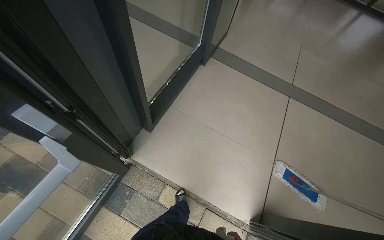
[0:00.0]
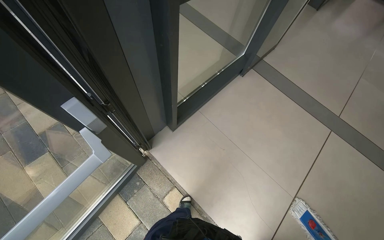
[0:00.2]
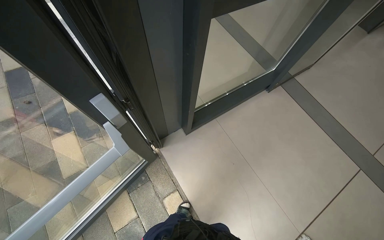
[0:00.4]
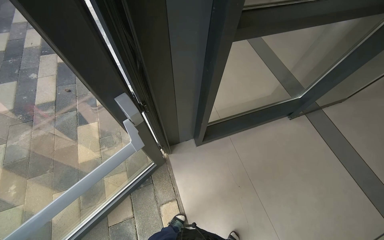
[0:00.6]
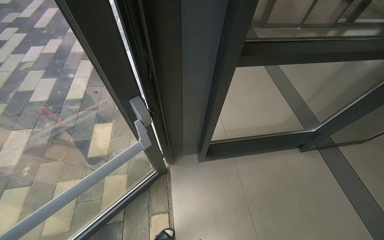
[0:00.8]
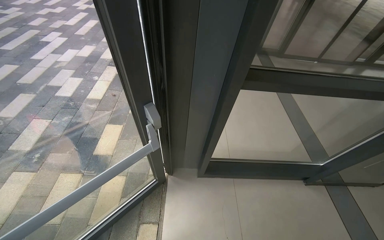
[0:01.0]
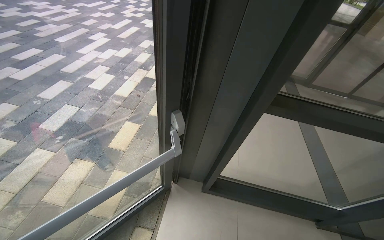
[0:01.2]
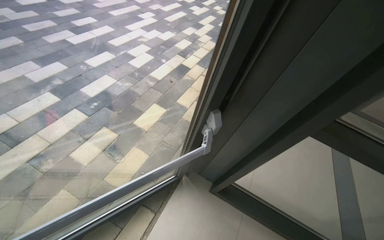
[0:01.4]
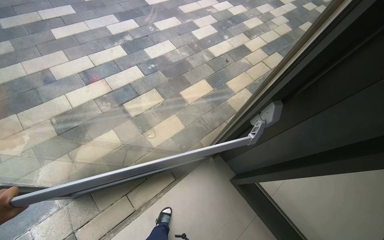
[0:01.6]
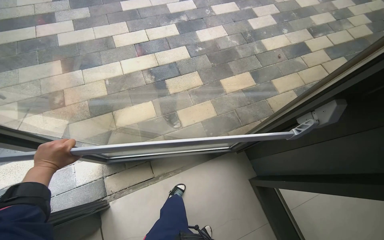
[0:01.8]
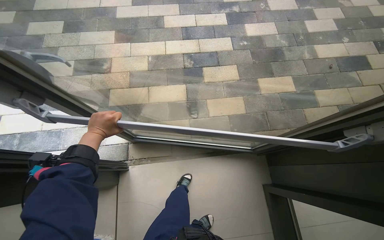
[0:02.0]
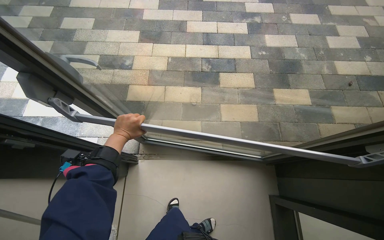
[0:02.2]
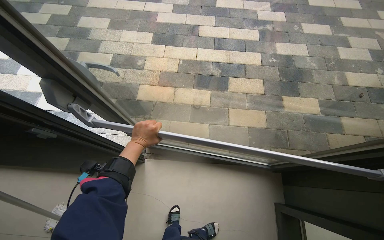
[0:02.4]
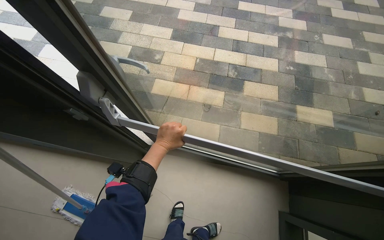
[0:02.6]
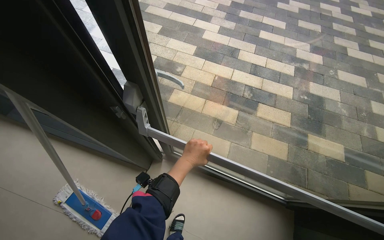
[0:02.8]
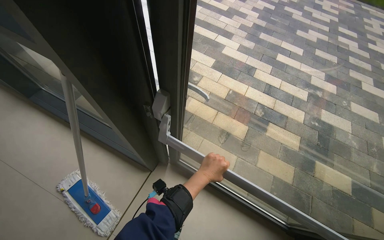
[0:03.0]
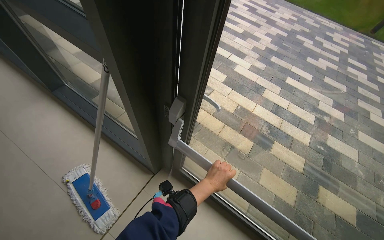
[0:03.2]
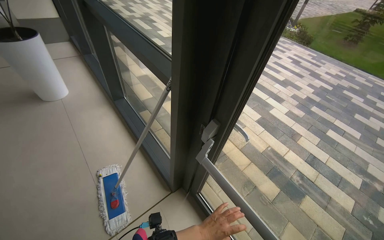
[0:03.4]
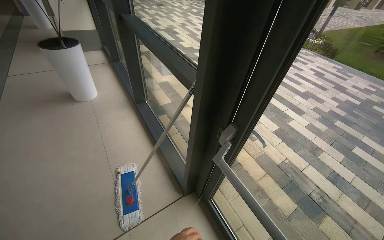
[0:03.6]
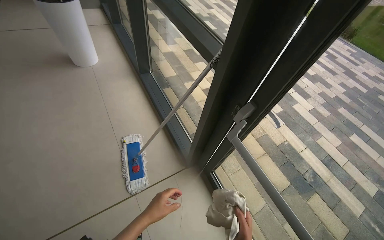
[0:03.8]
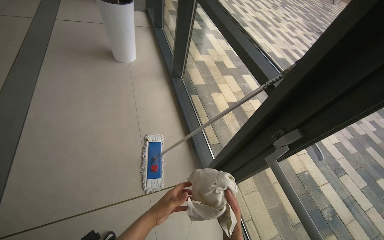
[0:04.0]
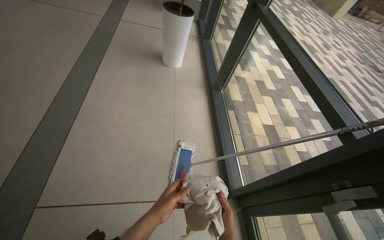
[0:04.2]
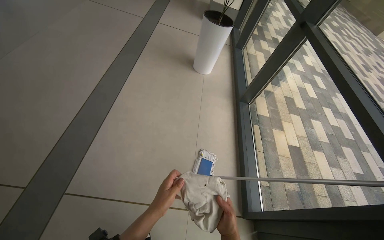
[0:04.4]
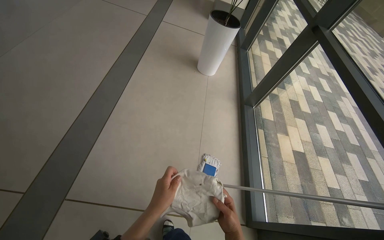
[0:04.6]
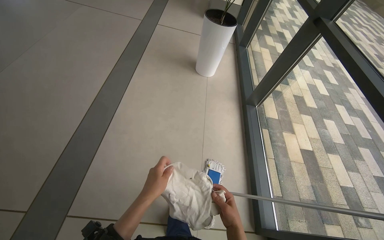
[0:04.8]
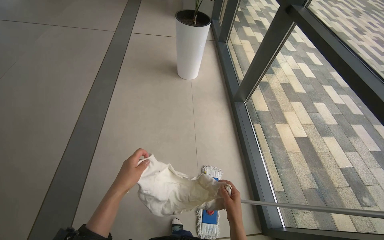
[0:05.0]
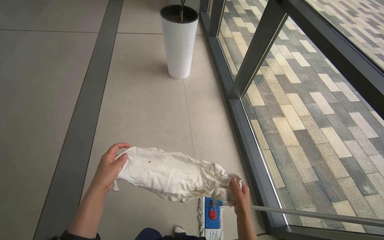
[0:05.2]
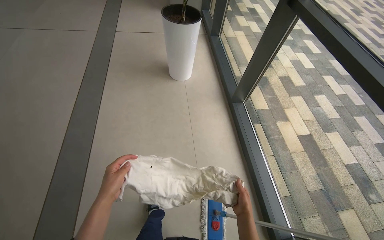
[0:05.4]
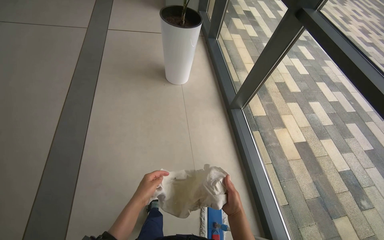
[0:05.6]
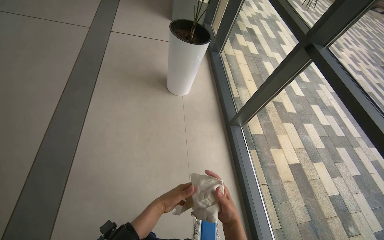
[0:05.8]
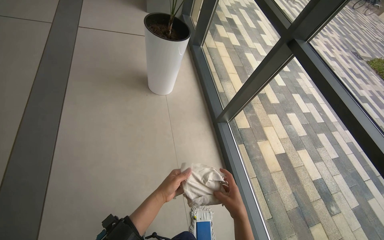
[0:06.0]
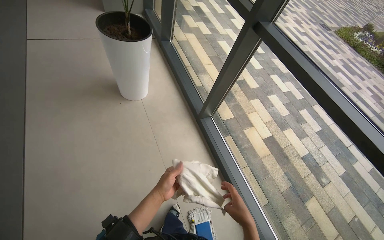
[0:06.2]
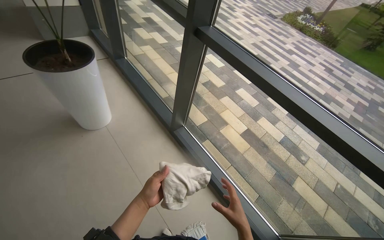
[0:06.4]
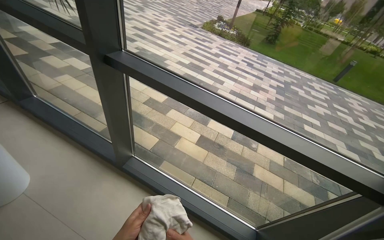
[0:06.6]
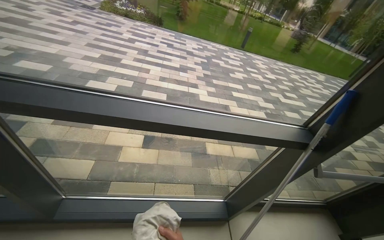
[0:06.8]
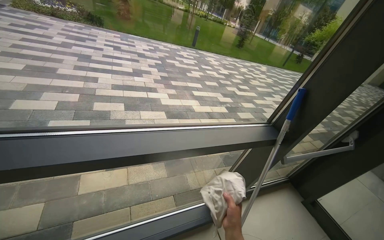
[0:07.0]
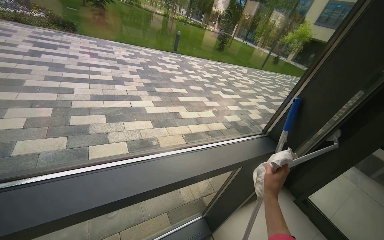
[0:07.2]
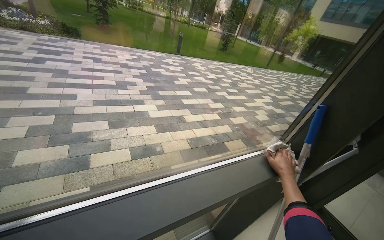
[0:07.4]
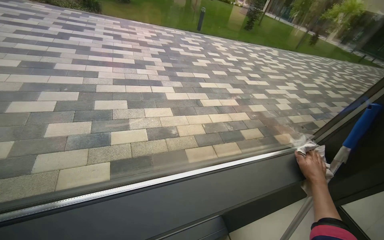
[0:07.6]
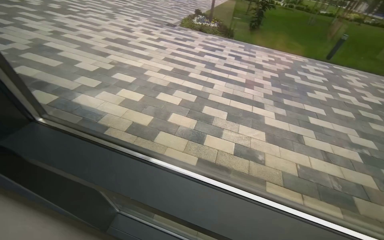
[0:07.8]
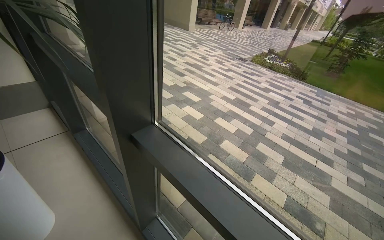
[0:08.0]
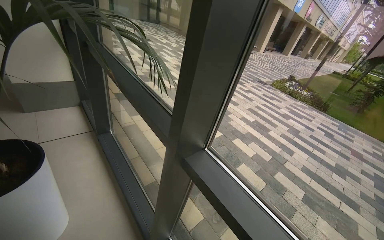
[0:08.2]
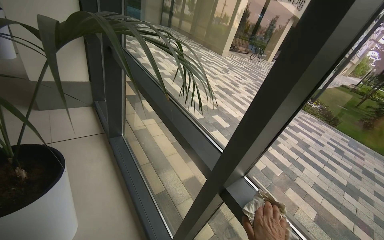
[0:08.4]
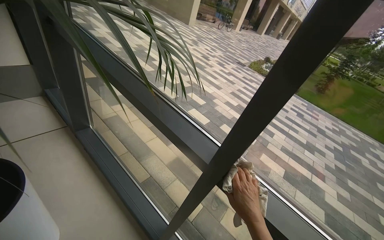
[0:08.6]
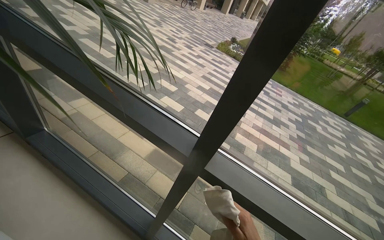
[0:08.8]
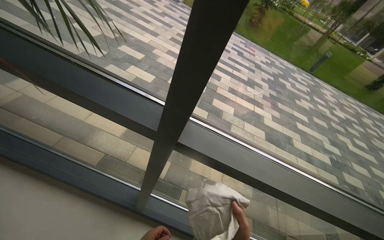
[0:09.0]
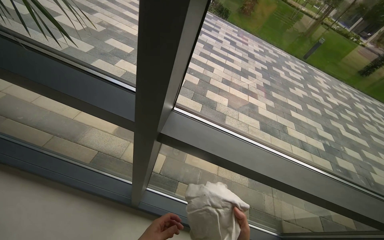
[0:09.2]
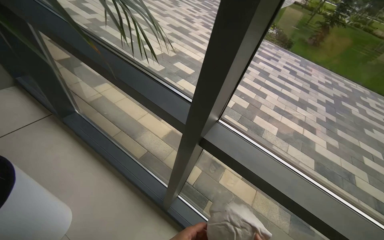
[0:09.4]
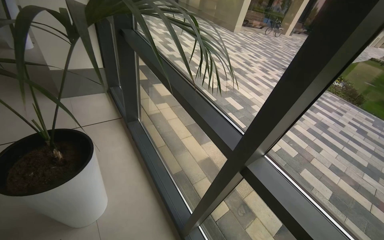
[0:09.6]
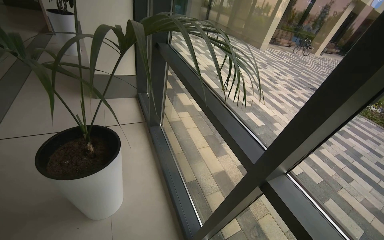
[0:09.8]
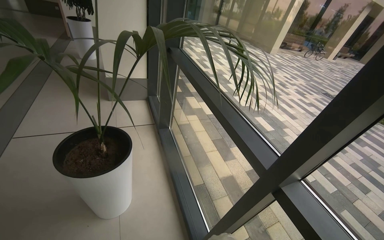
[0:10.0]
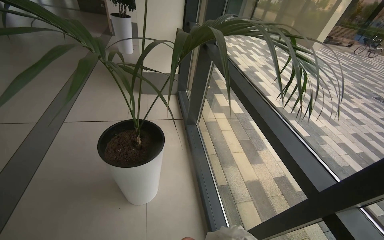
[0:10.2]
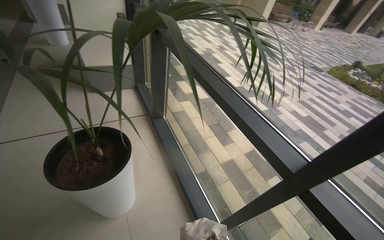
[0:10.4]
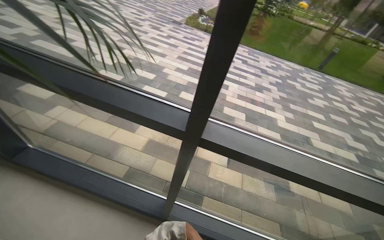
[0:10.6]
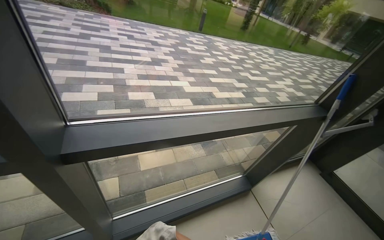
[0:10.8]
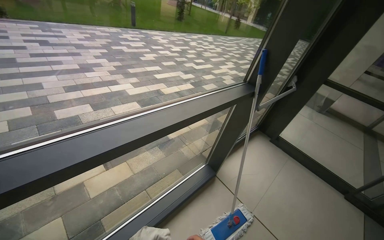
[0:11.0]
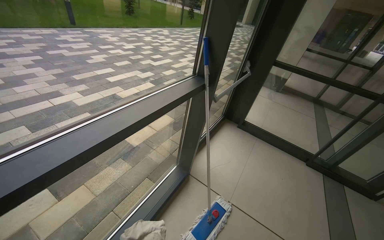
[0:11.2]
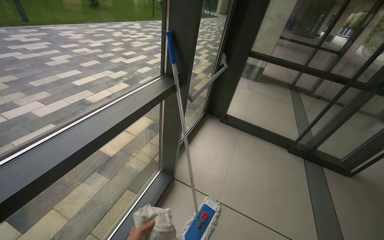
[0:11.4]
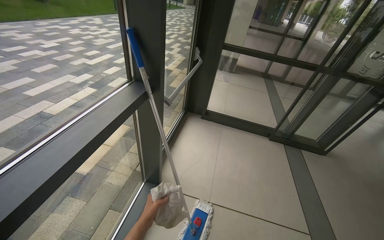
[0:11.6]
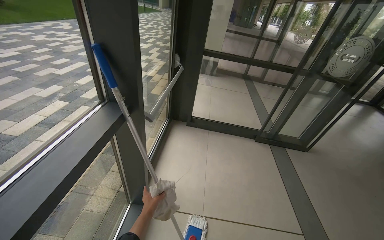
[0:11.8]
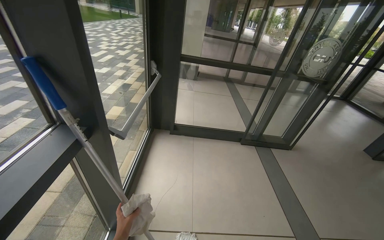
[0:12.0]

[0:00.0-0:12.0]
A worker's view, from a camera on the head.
Job: cleaning windows.
The whole recording: Cleaning building glass windows. The worker cleans the large glass windows frame and doors of the building.
0:00.0 to 0:01.6: The head turns to the left by approximately 115 degrees. The view tilts about 15 degrees upward.
0:01.6 to 0:03.0: The wearer moves about 50 cm. The head rotates roughly 65 degrees to the left.
0:03.0 to 0:04.4: The head travels roughly 70 cm. The head turns to the left by about 70 degrees. The camera pitches upward, by some 20 degrees.
0:04.4 to 0:06.0: The wearer moves roughly 80 cm. The head turns to the right by some 20 degrees.
0:06.0 to 0:07.6: The head travels roughly 90 cm. The wearer looks roughly 95 degrees further to the right.
0:07.6 to 0:09.0: The camera travels some 70 cm. The wearer looks about 40 degrees further to the left.
0:09.0 to 0:10.4: The head turns to the left by about 45 degrees. The wearer looks some 15 degrees further upward.

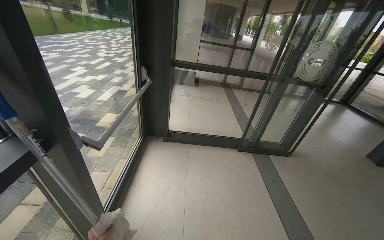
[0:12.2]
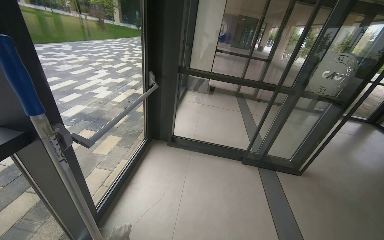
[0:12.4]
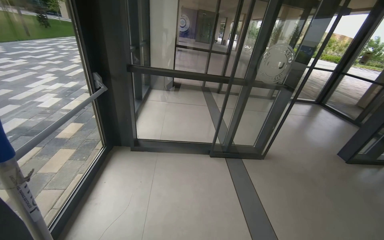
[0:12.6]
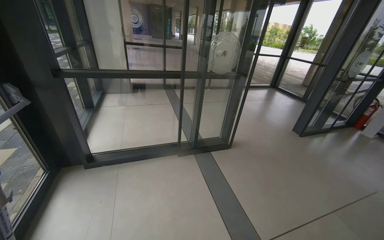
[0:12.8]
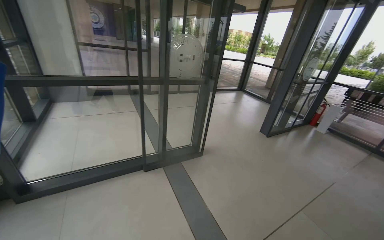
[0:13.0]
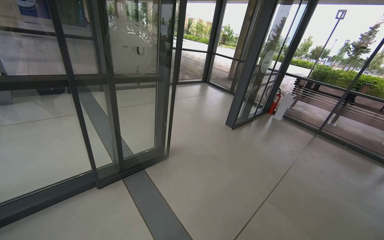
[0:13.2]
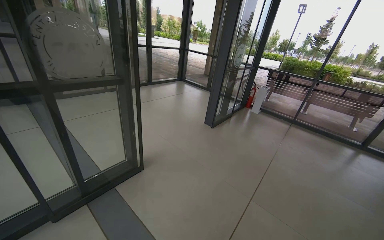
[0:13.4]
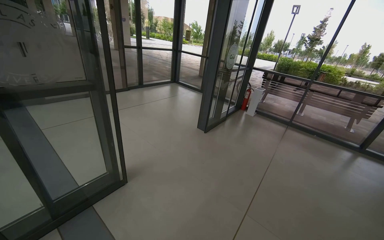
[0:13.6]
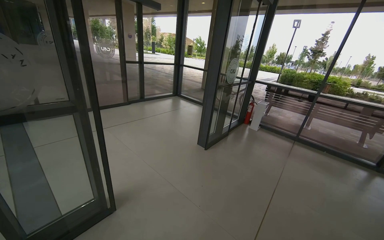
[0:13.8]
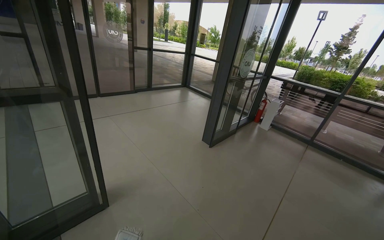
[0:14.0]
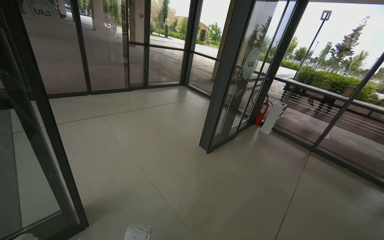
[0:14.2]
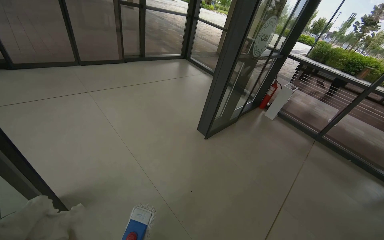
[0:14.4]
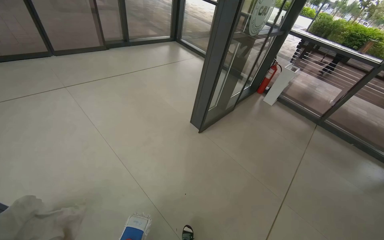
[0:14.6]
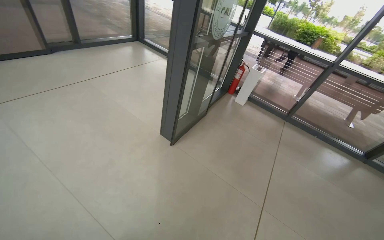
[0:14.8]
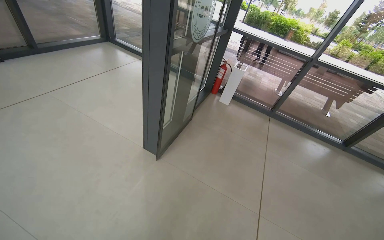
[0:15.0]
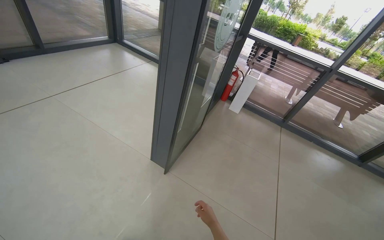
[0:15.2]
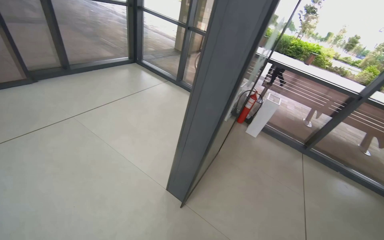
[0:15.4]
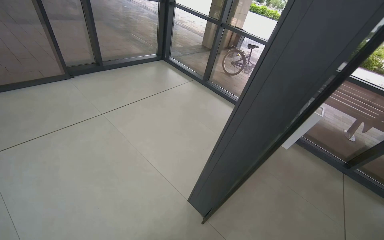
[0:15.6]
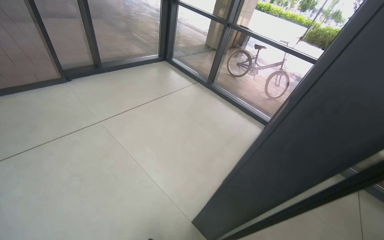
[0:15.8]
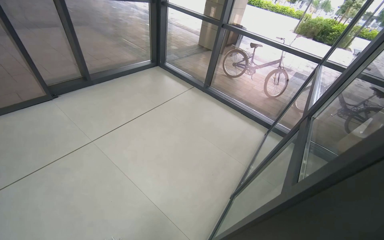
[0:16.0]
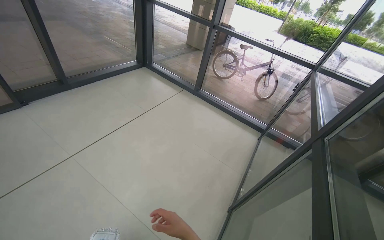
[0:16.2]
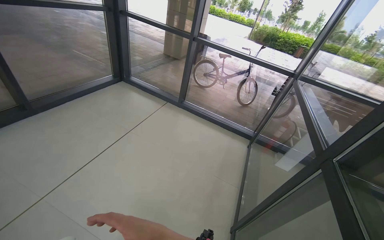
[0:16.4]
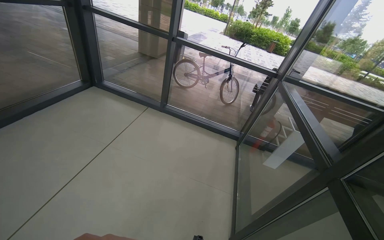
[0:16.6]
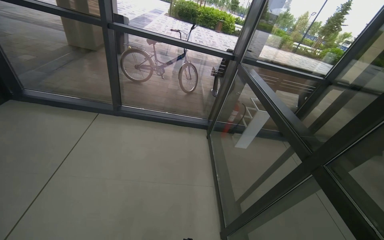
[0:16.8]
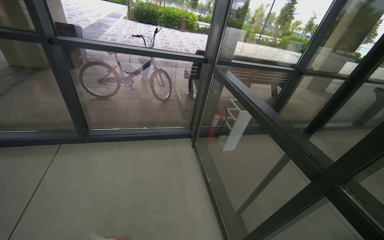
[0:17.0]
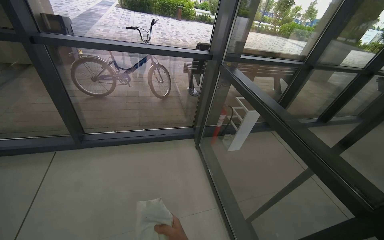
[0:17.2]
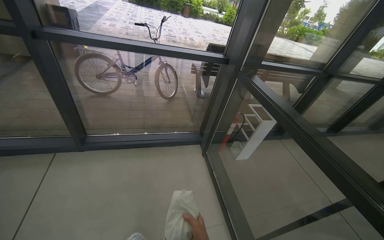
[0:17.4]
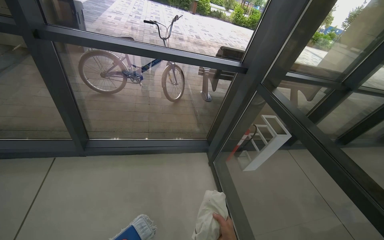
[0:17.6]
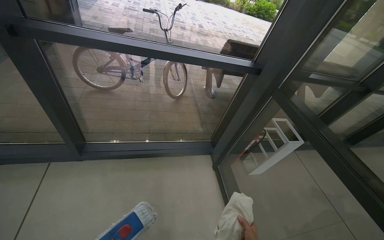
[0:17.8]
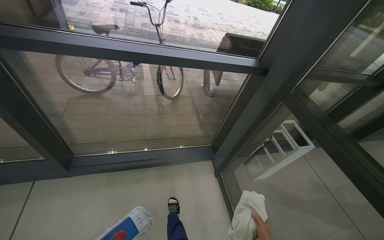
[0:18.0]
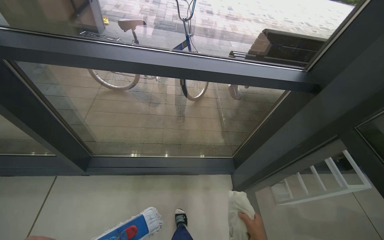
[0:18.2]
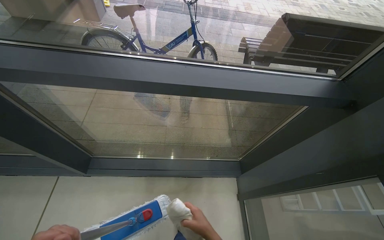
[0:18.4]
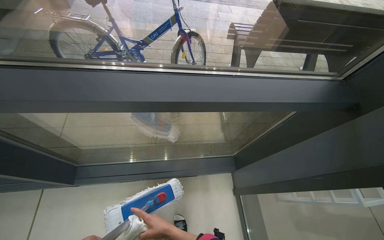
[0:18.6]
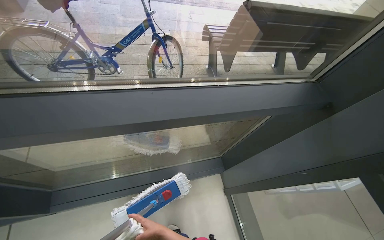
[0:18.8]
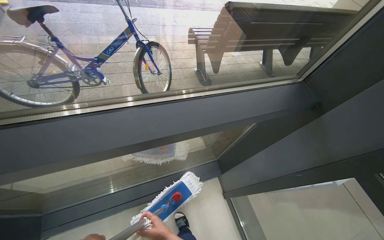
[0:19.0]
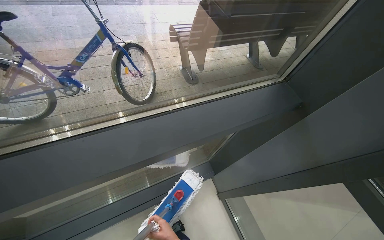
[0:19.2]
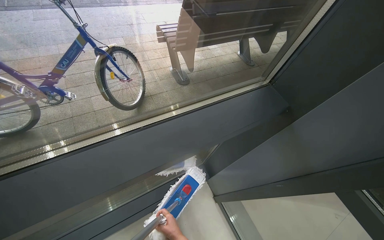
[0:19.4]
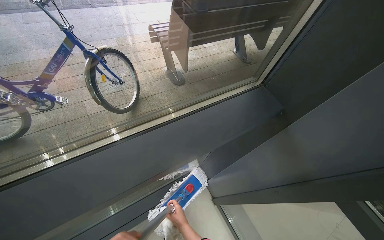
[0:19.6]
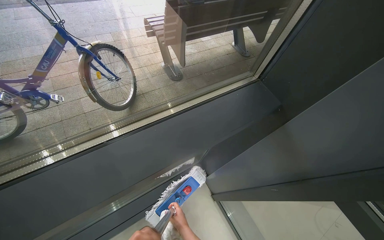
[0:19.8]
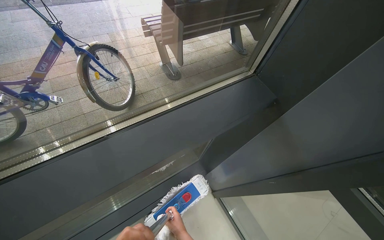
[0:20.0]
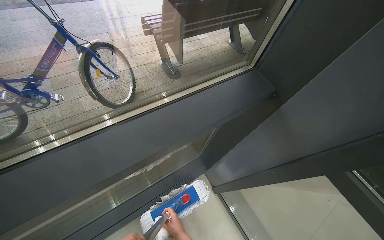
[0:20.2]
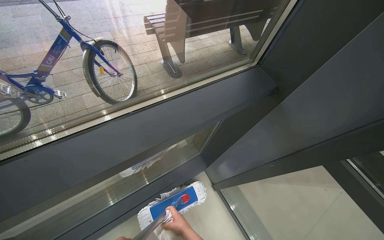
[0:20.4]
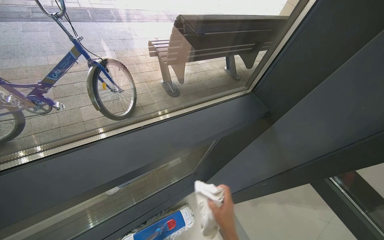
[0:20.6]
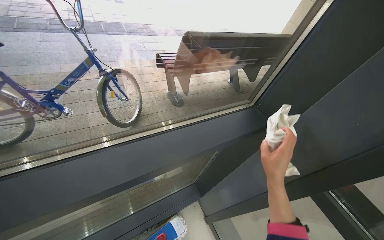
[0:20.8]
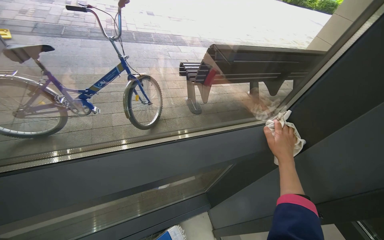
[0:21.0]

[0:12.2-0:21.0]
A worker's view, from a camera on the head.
Job: cleaning windows.
The whole recording: Cleaning building glass windows. The worker cleans the large glass windows frame and doors of the building.
0:12.2 to 0:13.6: The camera is carried approximately 1.5 m. The wearer's head swings approximately 50 degrees to the right.
0:13.6 to 0:15.2: The head travels roughly 1.5 m. The wearer looks approximately 15 degrees further downward.
0:15.2 to 0:16.6: The head travels about 1.5 m.
0:16.6 to 0:18.0: The head travels roughly 1.5 m. The wearer looks roughly 30 degrees further to the right. The view tilts about 15 degrees downward.
0:18.0 to 0:19.6: The camera travels roughly 80 cm. The wearer looks roughly 15 degrees further downward.
0:19.6 to 0:21.0: The view tips upward by approximately 10 degrees. The right hand goes approximately 50 cm up the picture, to the right and nearer to the camera.
